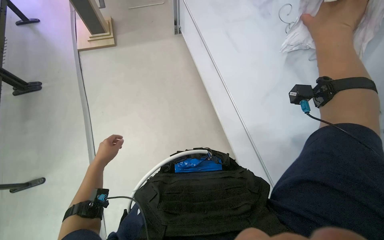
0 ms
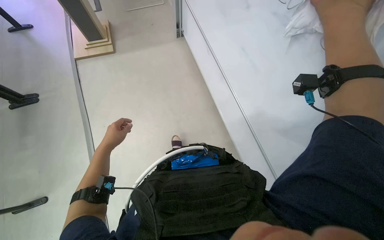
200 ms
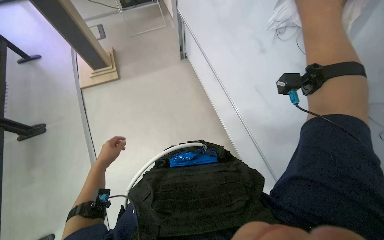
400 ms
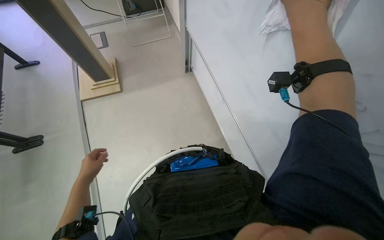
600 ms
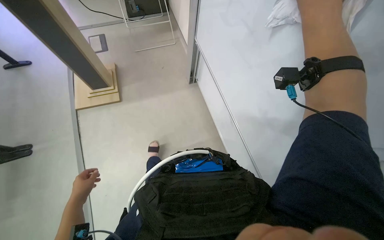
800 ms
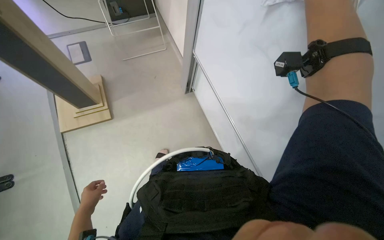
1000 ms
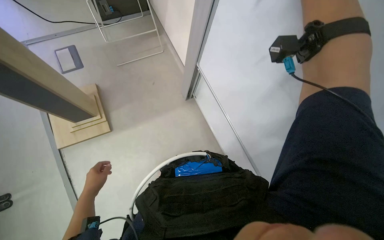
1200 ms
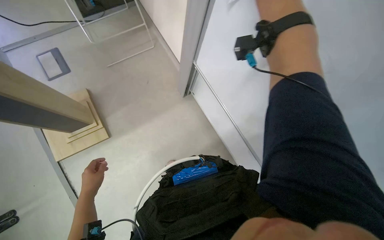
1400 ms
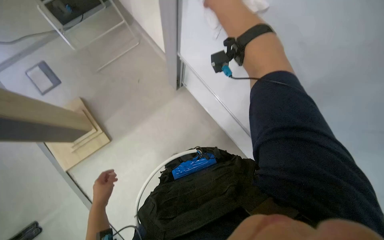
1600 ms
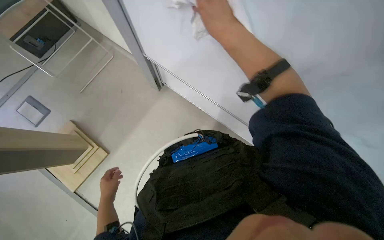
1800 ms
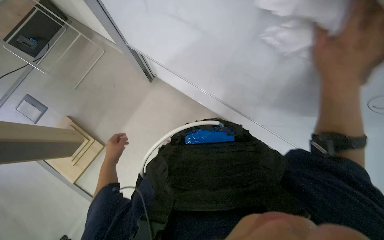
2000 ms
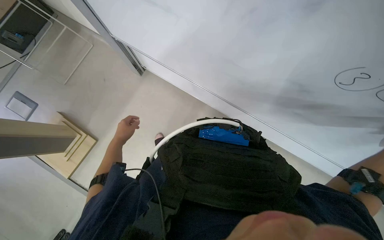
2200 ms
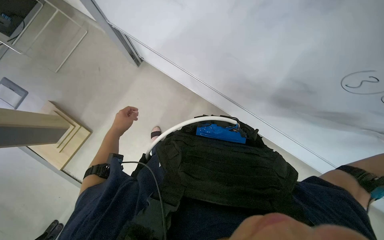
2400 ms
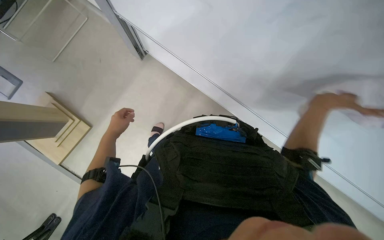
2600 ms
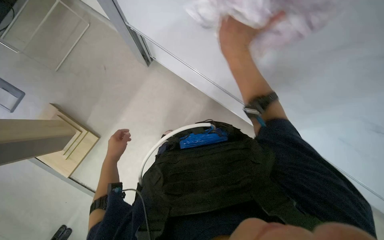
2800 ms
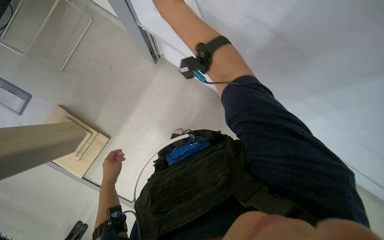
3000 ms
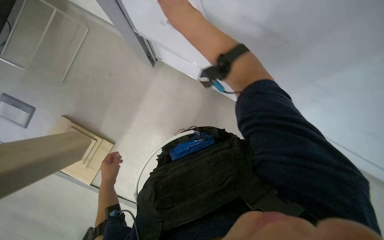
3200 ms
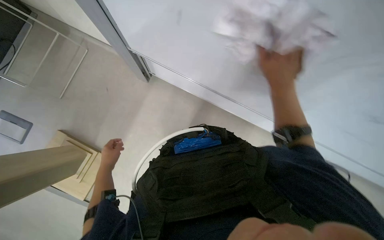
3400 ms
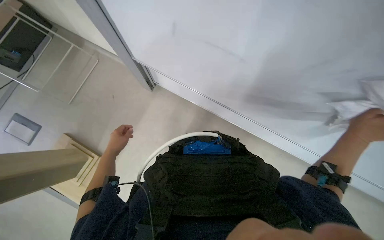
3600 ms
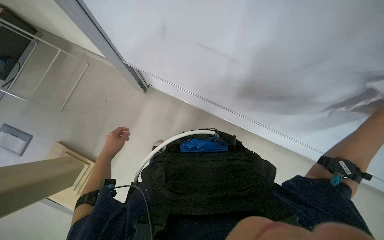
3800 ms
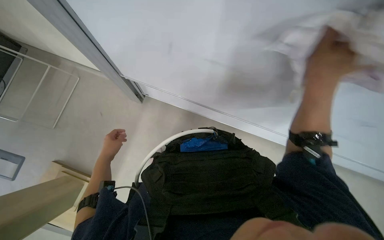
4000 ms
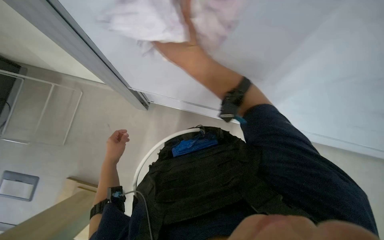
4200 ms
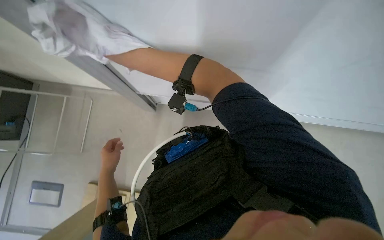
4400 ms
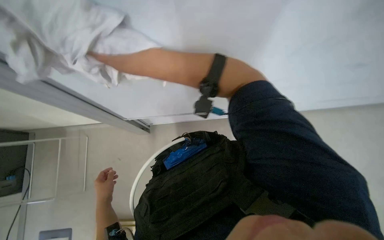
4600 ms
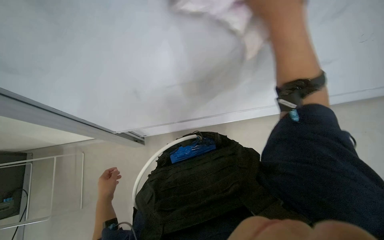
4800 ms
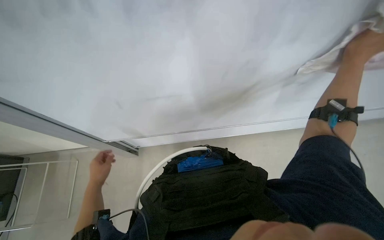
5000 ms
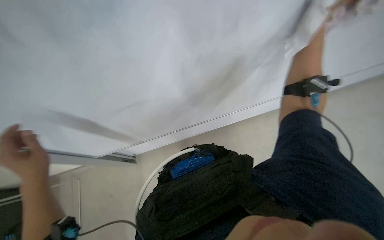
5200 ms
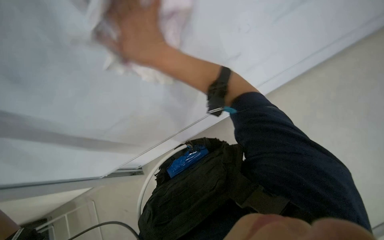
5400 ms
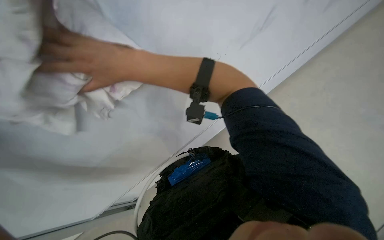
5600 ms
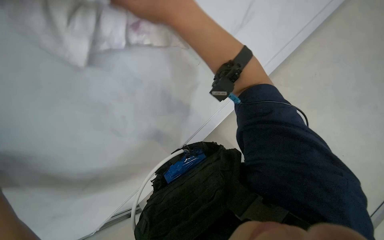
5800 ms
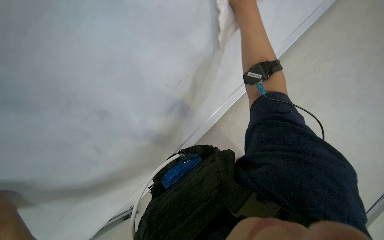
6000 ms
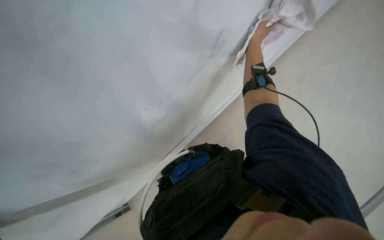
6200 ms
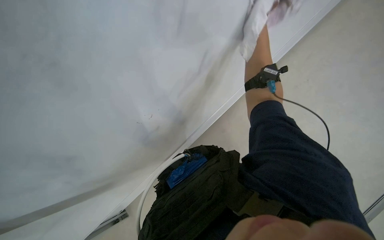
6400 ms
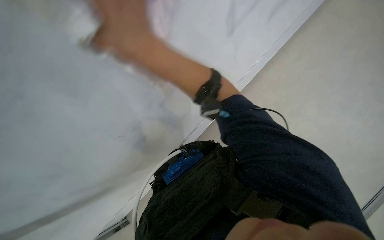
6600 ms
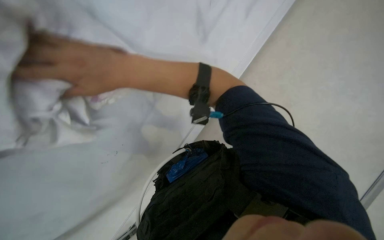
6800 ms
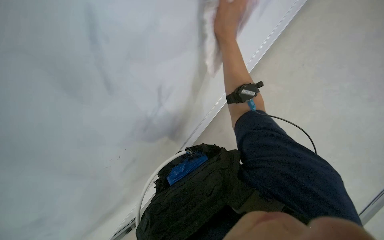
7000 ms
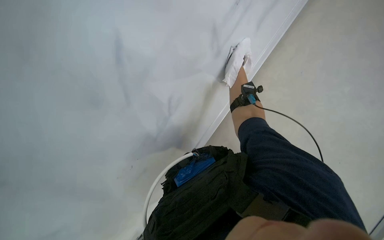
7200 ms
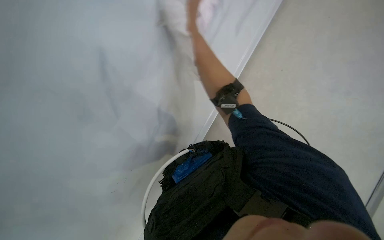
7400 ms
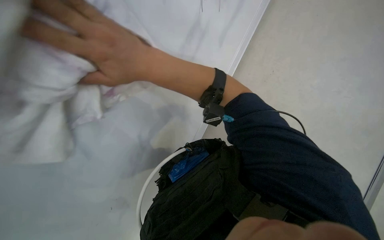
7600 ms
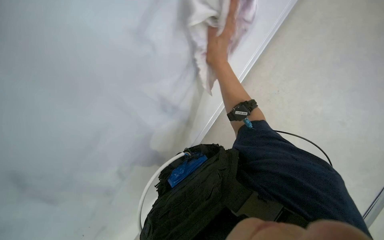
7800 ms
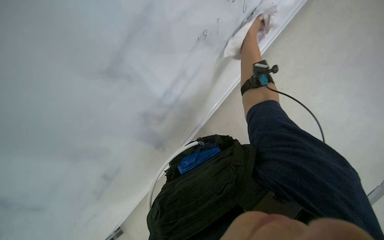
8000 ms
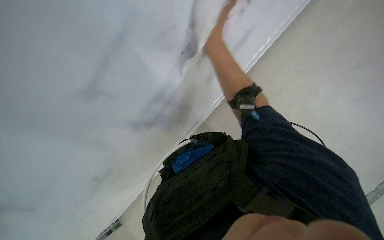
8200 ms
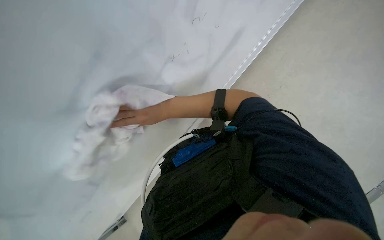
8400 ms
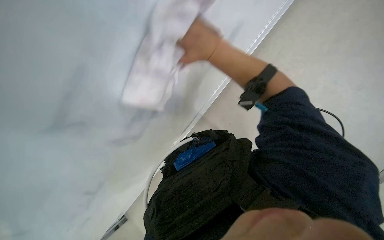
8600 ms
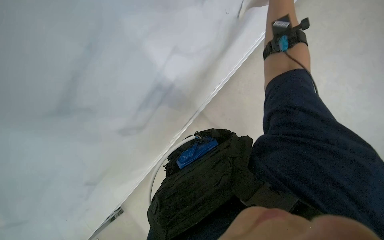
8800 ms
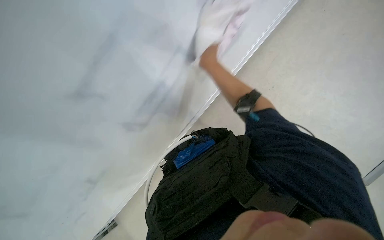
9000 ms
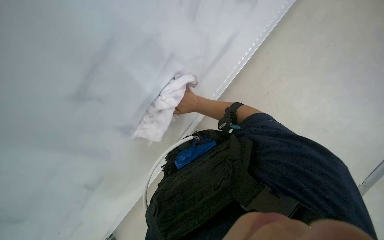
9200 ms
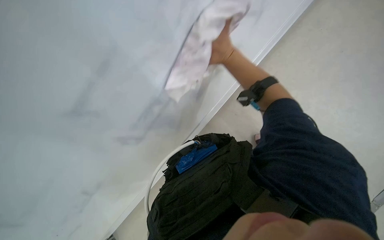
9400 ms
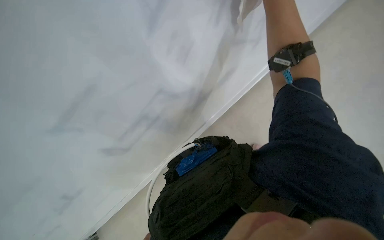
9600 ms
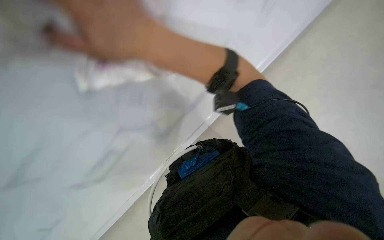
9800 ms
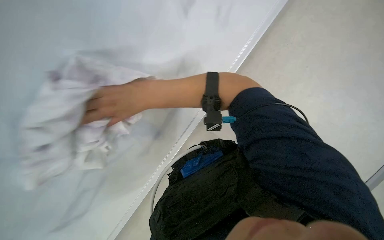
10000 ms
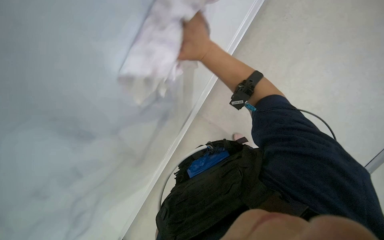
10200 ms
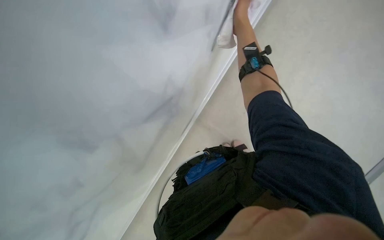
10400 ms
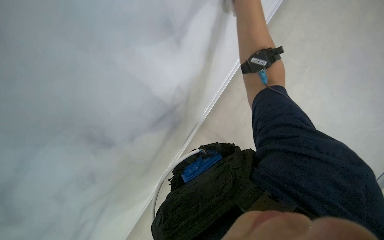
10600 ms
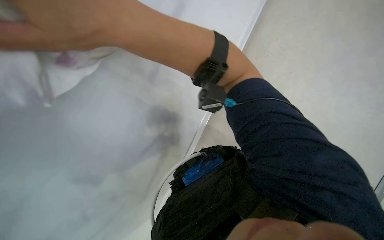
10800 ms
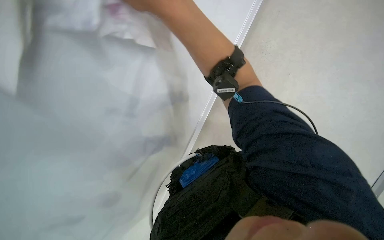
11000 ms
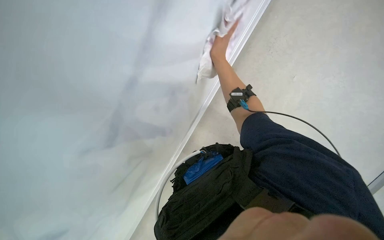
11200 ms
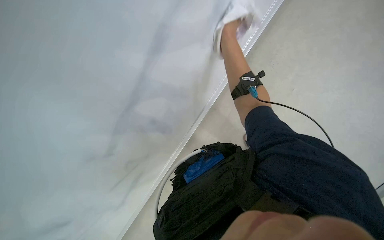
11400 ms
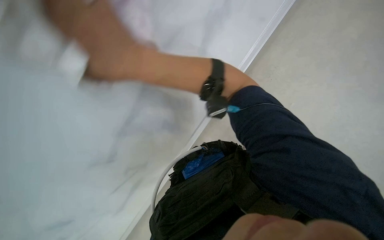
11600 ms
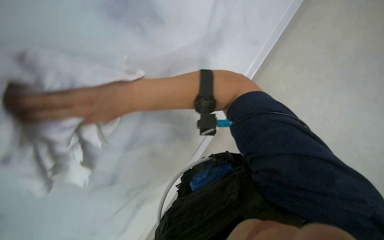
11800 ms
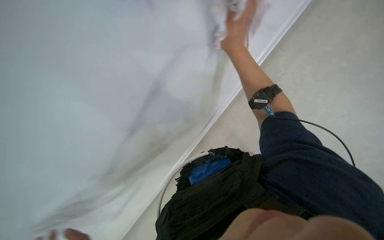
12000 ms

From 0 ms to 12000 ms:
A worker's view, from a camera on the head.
Job: wiping surfaces.
The whole recording: Wiping whiteboard. The worker wipes the whiteboard with a cloth.
From 1600 ms to 3000 ms: The left hand moves roughly 15 cm up the picture and comes back.
From 3000 ms to 4400 ms: The view tilts some 15 degrees upward.
From 4400 ms to 6000 ms: The view pans to the left by about 15 degrees.

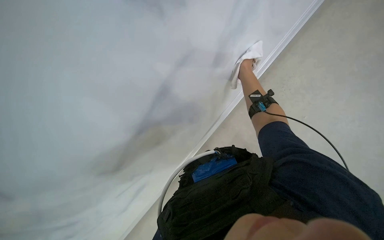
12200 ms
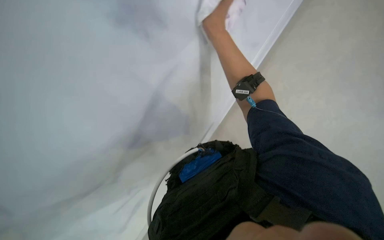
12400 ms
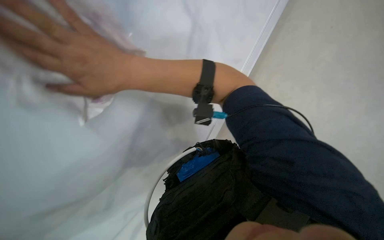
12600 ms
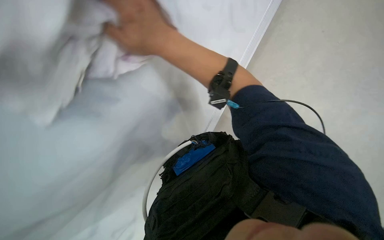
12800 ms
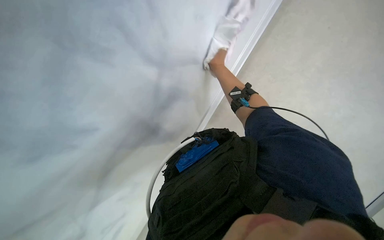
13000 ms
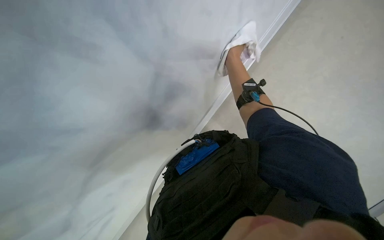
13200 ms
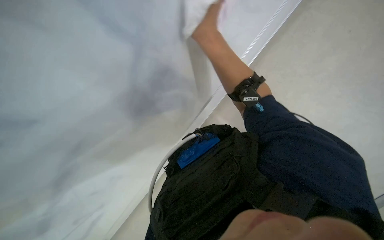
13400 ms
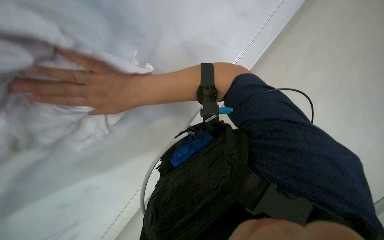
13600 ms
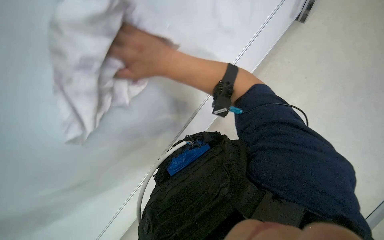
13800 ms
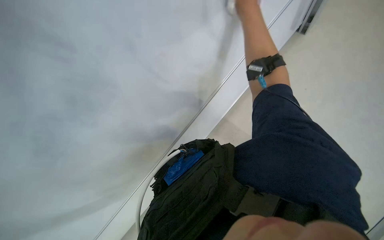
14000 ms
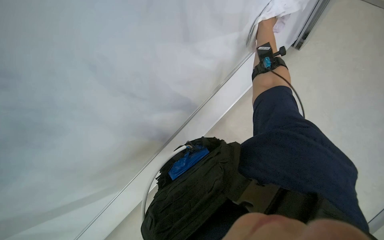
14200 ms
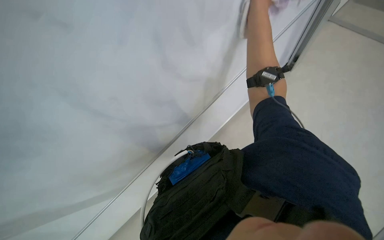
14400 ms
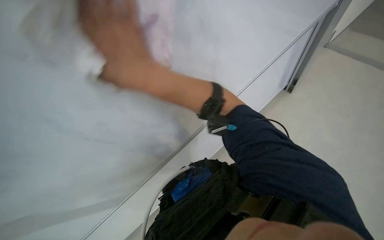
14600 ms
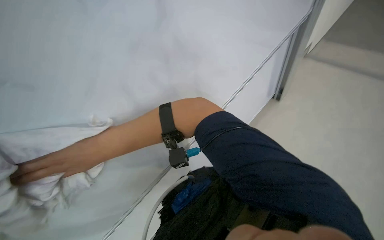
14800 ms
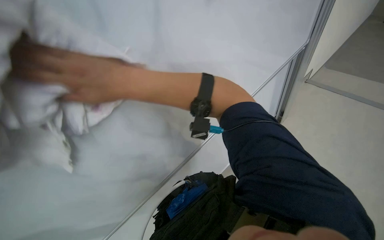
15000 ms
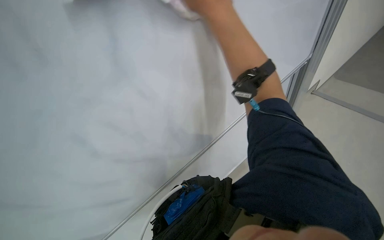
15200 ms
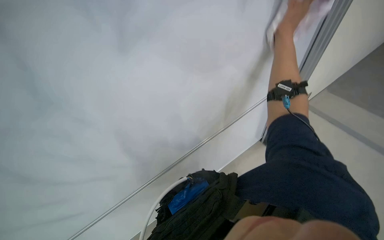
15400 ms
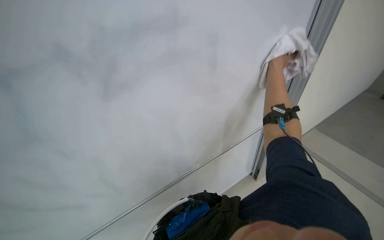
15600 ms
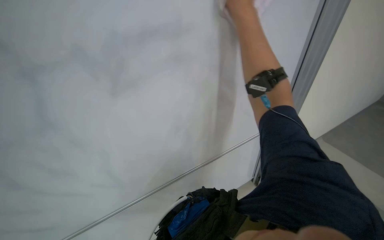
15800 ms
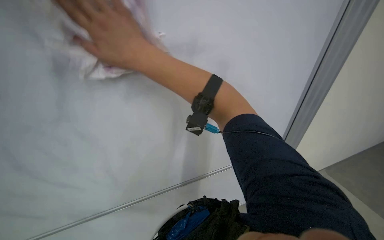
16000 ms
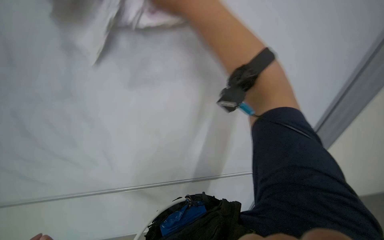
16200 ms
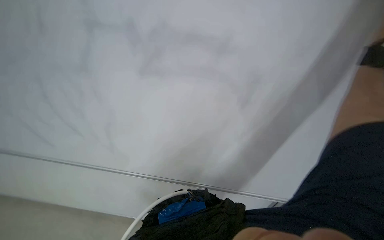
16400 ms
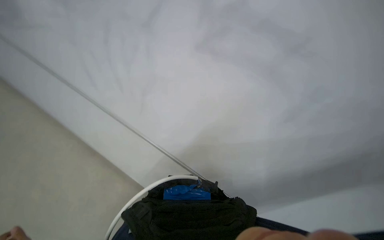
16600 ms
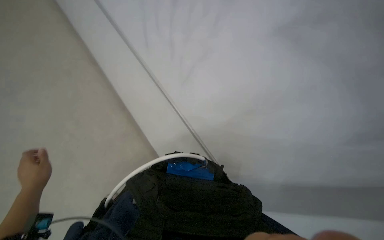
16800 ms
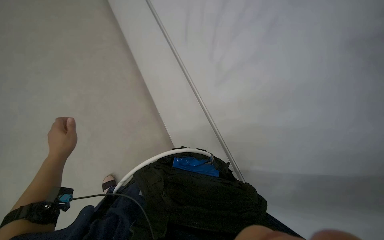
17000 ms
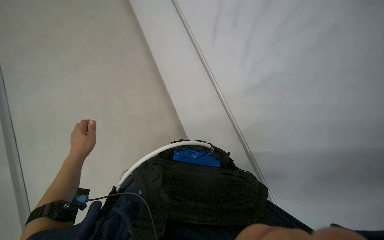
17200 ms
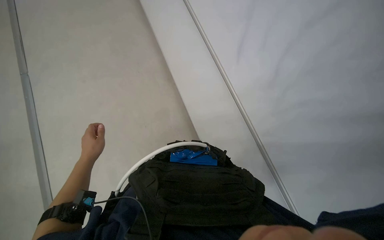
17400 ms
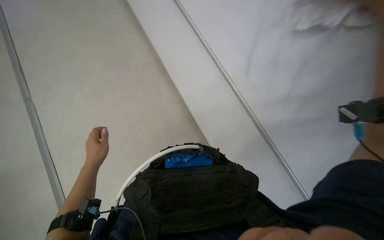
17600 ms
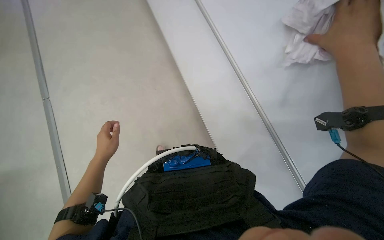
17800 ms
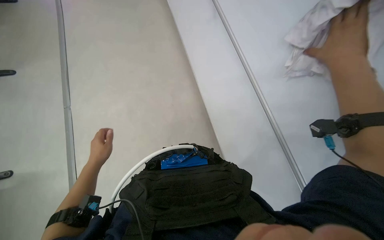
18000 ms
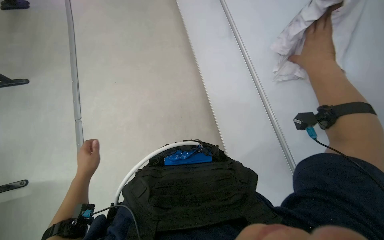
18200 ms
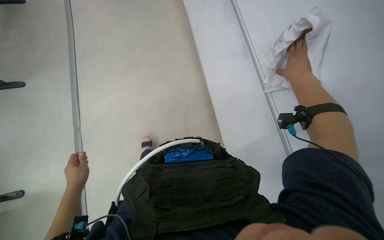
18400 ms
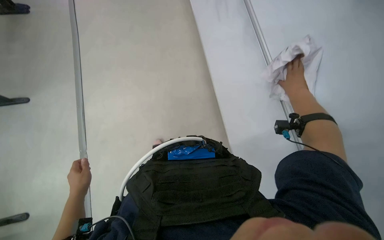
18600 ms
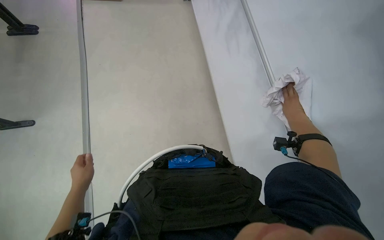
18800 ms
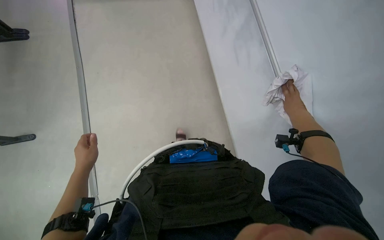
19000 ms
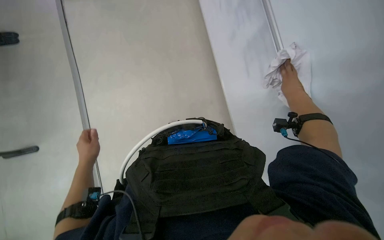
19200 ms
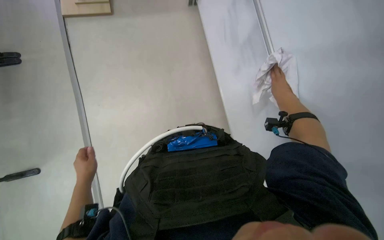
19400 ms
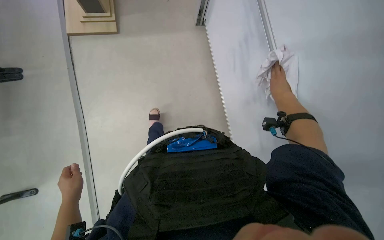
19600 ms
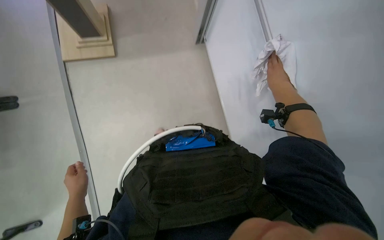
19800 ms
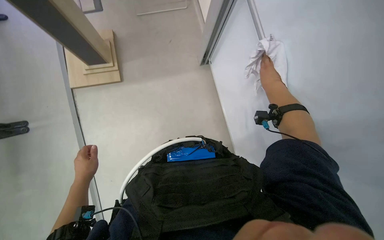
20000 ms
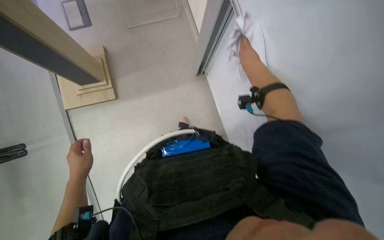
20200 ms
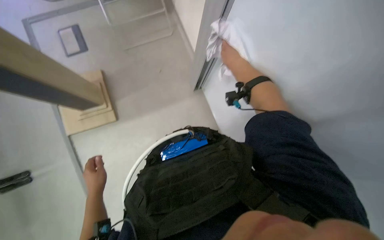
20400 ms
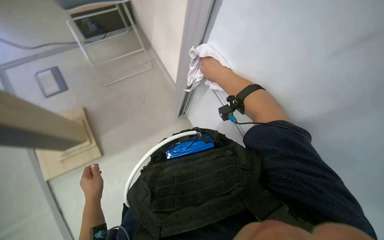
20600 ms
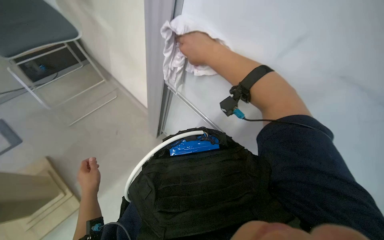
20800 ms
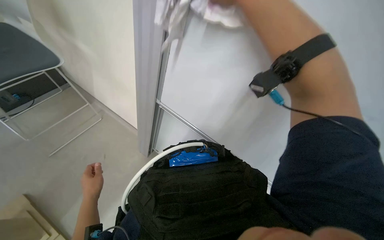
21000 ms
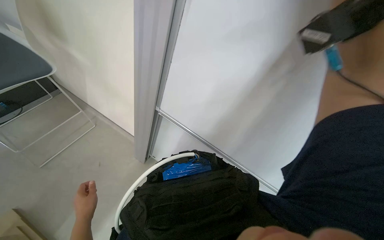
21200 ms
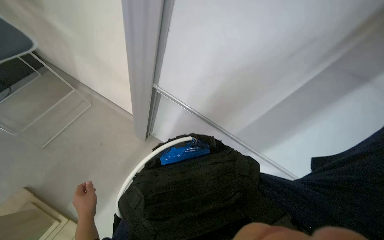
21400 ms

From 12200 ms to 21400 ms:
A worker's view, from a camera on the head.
Job: wiping surfaces.
The whole recording: Wiping whiteboard. The worker wipes the whiteboard with a cloth.
From 12200 ms to 13800 ms: The right hand moves left and right over some 20 cm, changing direction 2 times.
From 13800 ms to 15200 ms: The view tips upward by approximately 20 degrees.
From 15200 ms to 16800 ms: The head rotates some 40 degrees to the left.
From 16800 ms to 18400 ms: The view tips upward by approximately 15 degrees. The left hand reaches some 5 cm to the right, then returns.
From 18400 ms to 19800 ms: The camera pitches upward, by approximately 15 degrees.
From 19800 ms to 21400 ms: The head turns to the right by some 40 degrees. The view tips upward by approximately 20 degrees.
